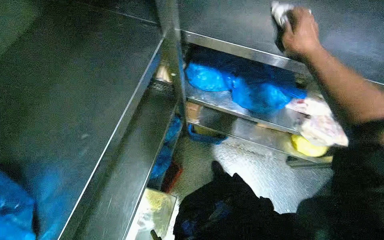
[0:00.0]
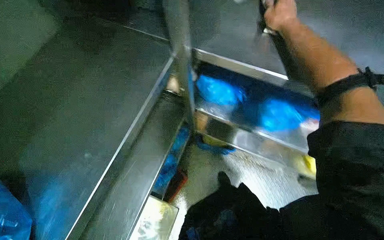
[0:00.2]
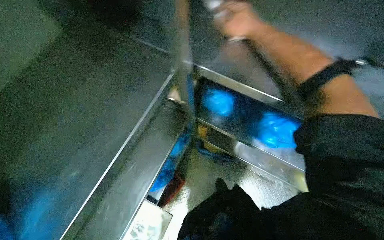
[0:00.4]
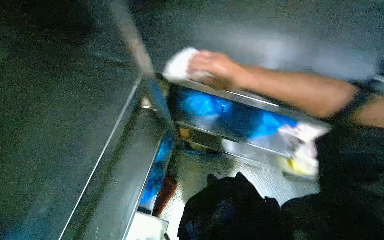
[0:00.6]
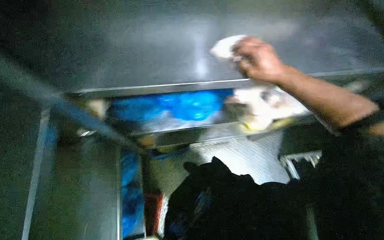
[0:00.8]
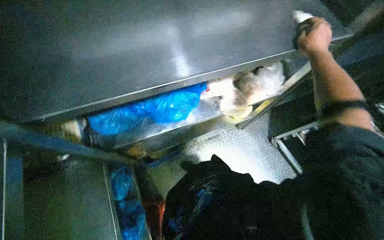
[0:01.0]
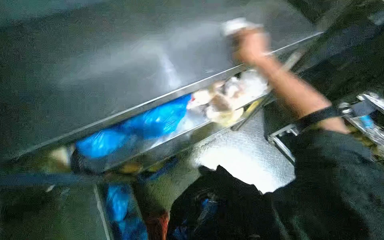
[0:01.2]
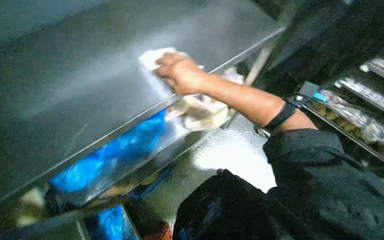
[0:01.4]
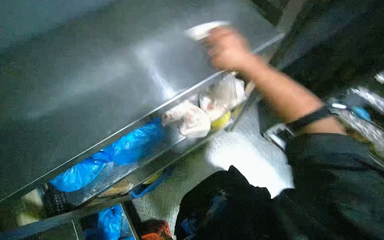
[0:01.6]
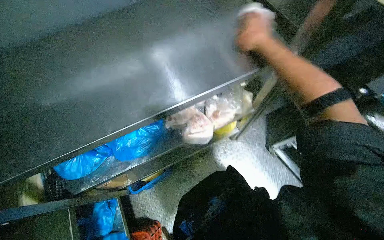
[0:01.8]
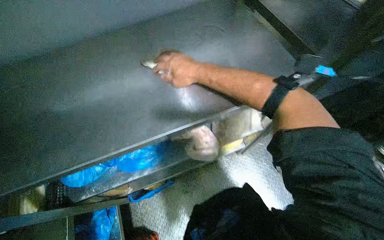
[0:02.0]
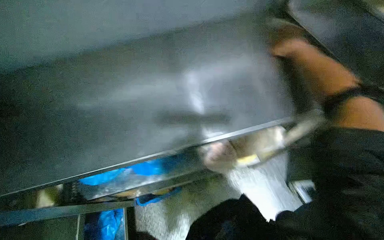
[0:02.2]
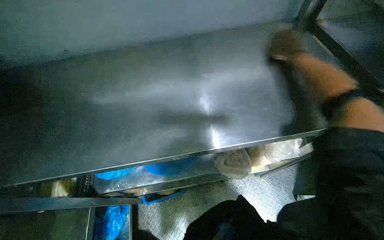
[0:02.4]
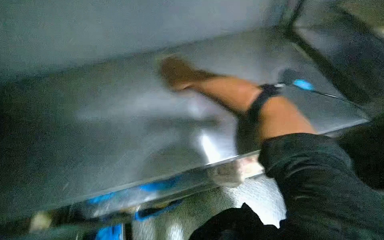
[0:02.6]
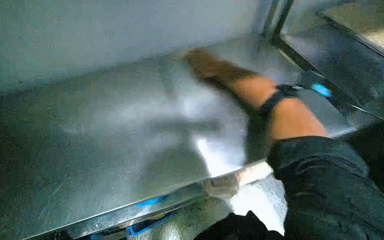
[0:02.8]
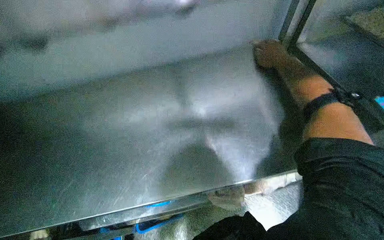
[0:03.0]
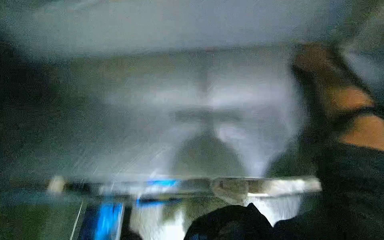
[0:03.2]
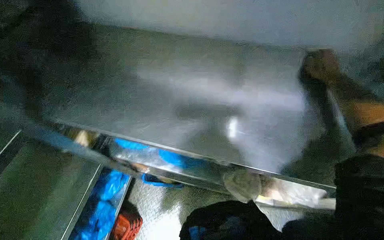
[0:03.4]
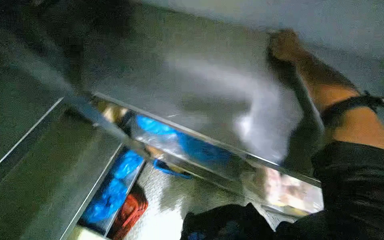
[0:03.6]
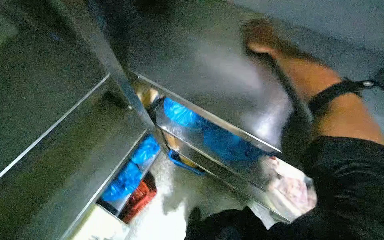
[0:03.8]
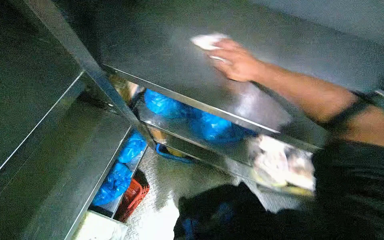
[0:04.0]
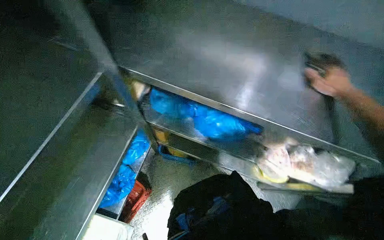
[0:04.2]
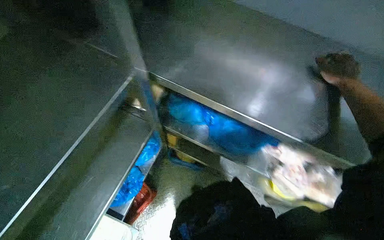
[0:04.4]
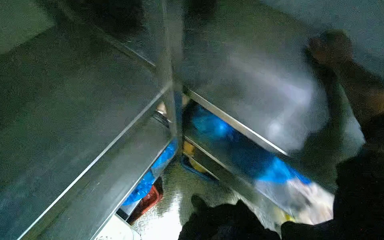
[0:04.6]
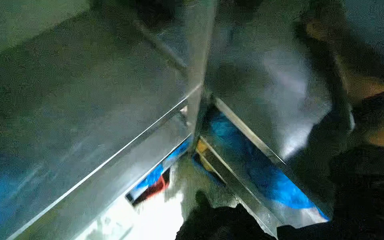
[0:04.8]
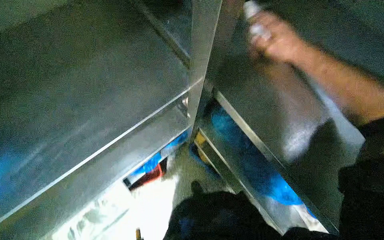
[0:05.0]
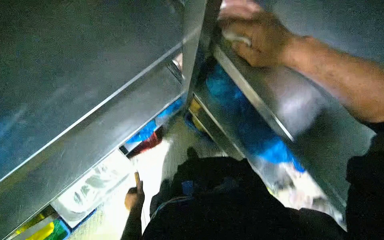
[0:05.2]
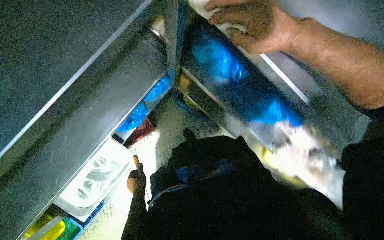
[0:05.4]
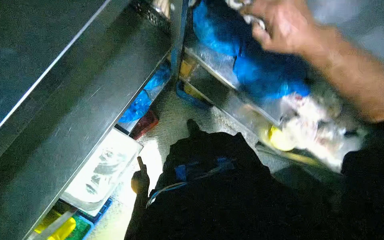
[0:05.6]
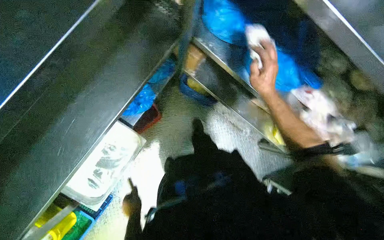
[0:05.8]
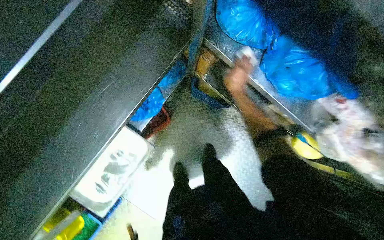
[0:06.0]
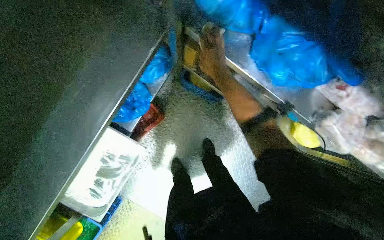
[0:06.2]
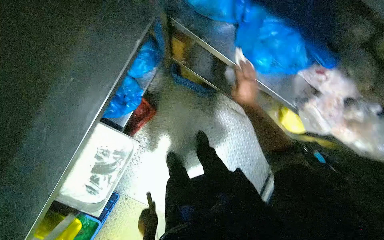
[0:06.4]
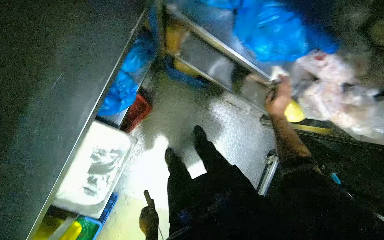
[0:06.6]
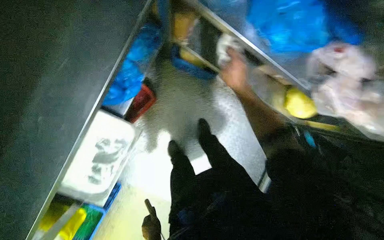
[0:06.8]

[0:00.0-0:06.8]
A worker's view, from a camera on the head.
Job: wiping surfaces.
The whole recording: Wiping metal counter with cloth. The worker wipes a metal counter with a cloth.
0:00.0 to 0:01.4: The scene rotates counterclockwise by approximately 25 degrees. The right hand moves left and right over roughly 40 cm, changing direction 2 times.
0:01.4 to 0:02.8: The head turns to the left by about 25 degrees. The right hand moves up the picture, about 30 cm.
0:02.8 to 0:04.0: The right hand travels to the right and back again, roughly 15 cm each way.
0:04.0 to 0:05.4: The wearer looks about 25 degrees further downward.

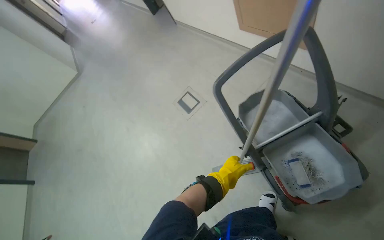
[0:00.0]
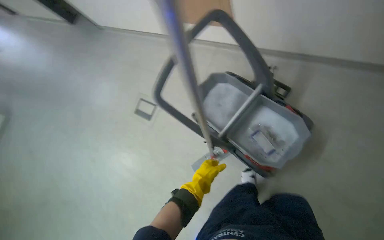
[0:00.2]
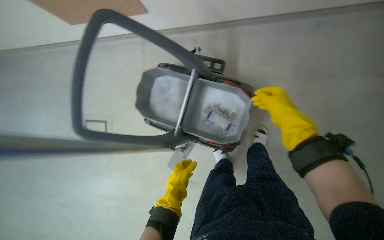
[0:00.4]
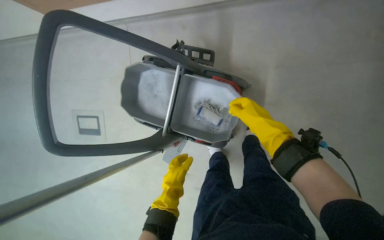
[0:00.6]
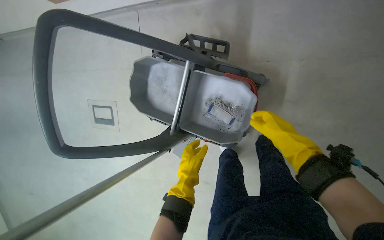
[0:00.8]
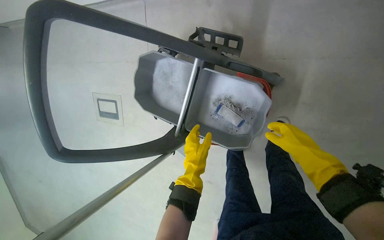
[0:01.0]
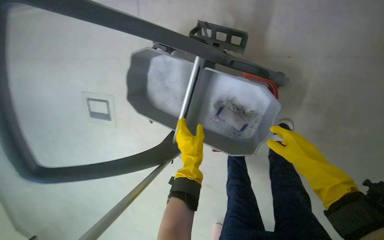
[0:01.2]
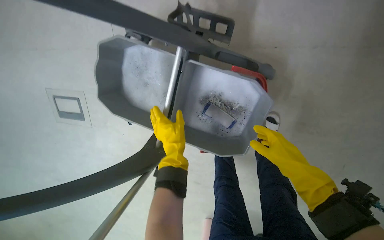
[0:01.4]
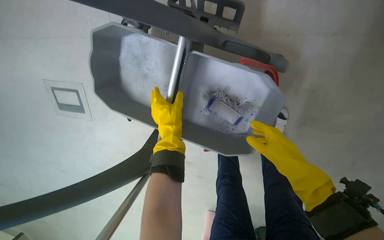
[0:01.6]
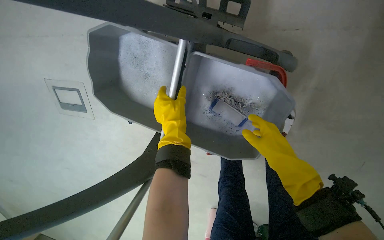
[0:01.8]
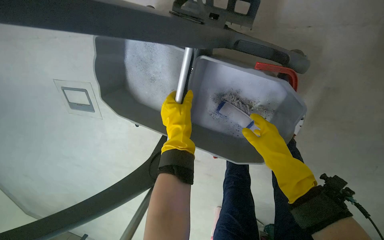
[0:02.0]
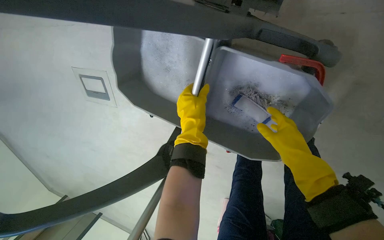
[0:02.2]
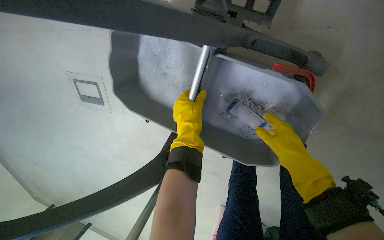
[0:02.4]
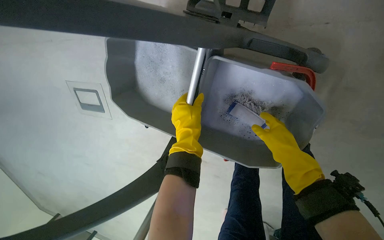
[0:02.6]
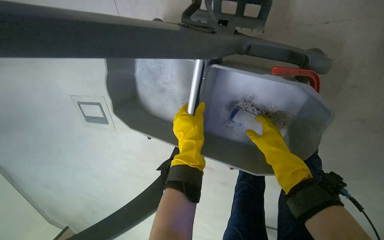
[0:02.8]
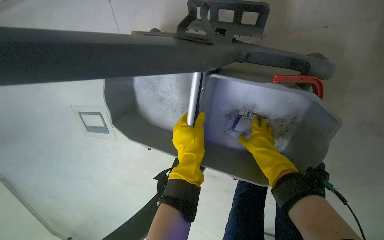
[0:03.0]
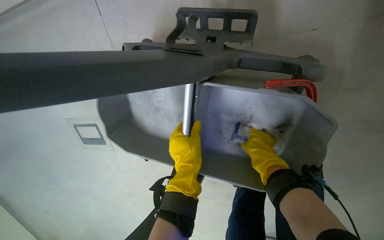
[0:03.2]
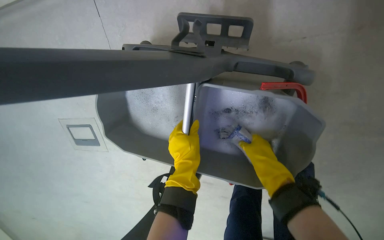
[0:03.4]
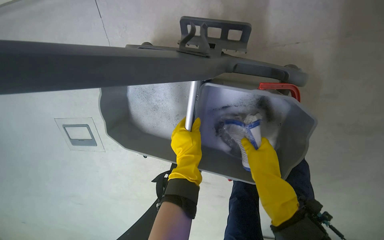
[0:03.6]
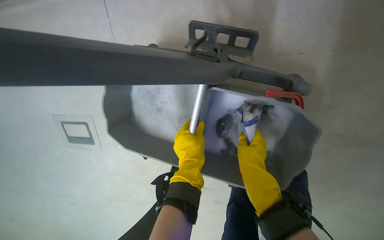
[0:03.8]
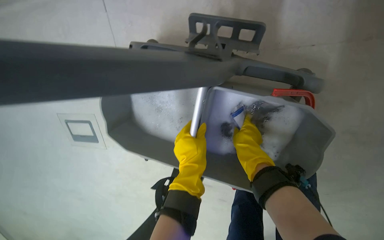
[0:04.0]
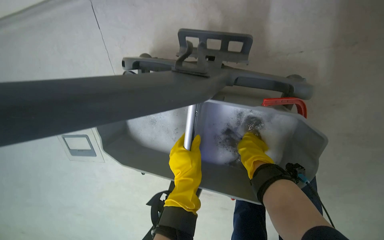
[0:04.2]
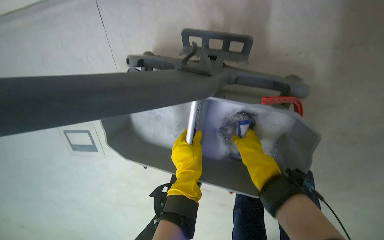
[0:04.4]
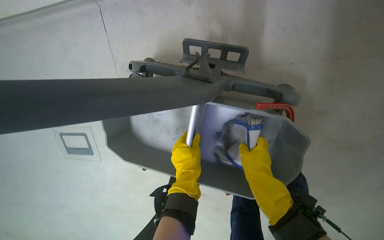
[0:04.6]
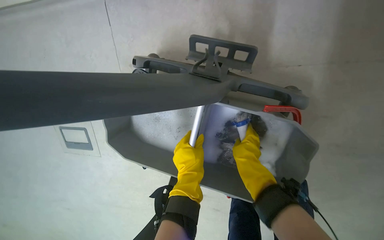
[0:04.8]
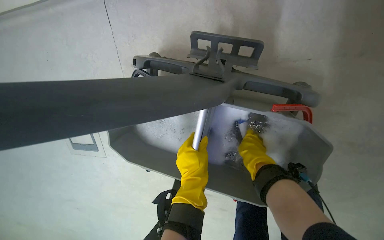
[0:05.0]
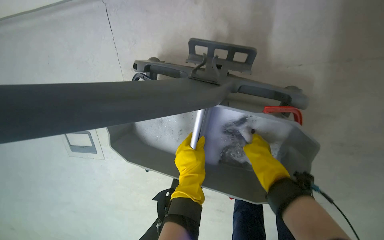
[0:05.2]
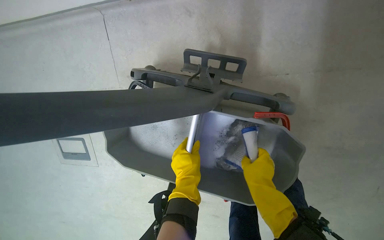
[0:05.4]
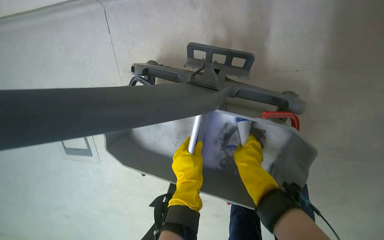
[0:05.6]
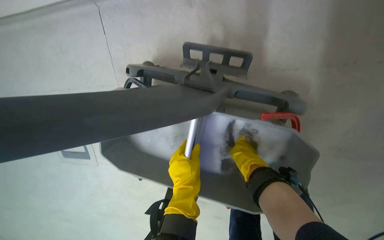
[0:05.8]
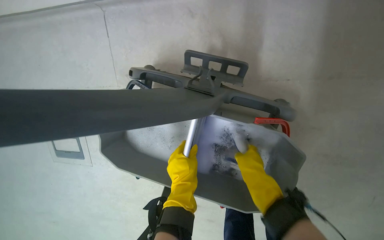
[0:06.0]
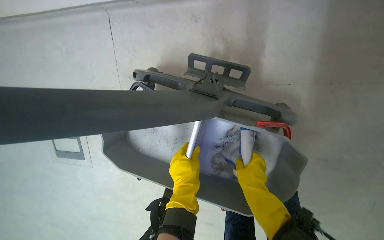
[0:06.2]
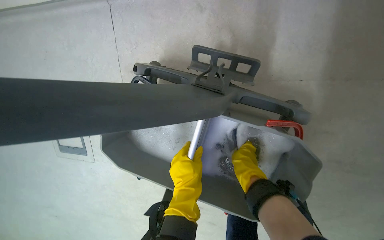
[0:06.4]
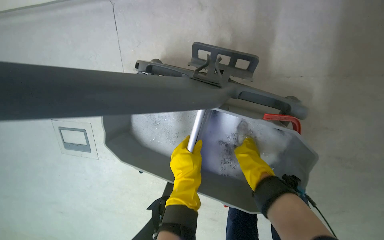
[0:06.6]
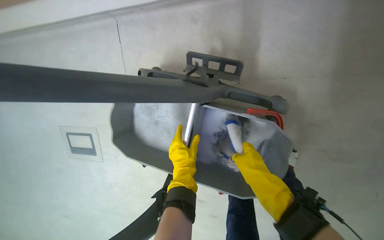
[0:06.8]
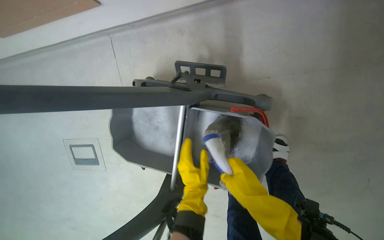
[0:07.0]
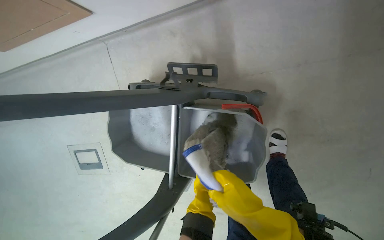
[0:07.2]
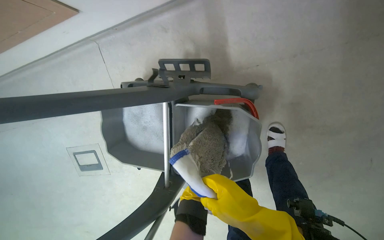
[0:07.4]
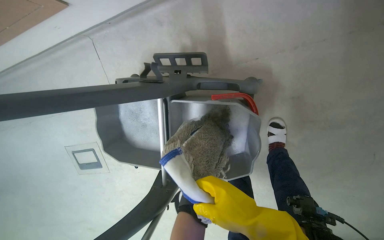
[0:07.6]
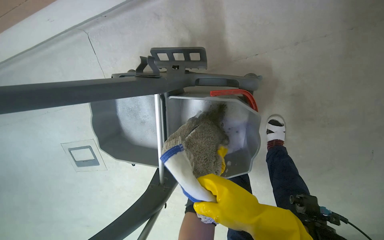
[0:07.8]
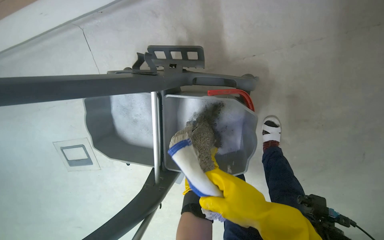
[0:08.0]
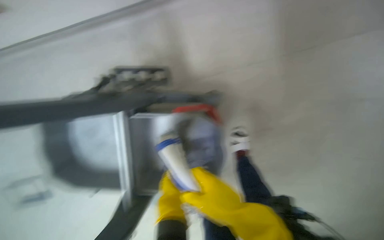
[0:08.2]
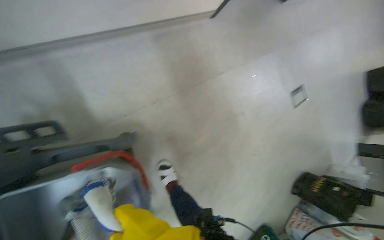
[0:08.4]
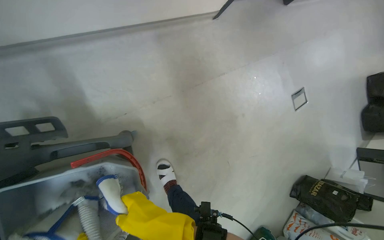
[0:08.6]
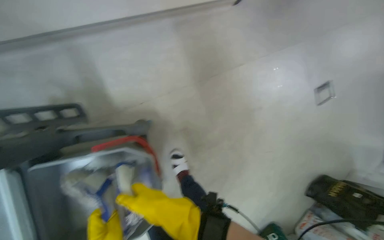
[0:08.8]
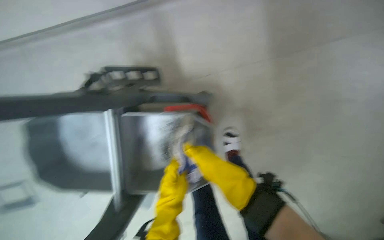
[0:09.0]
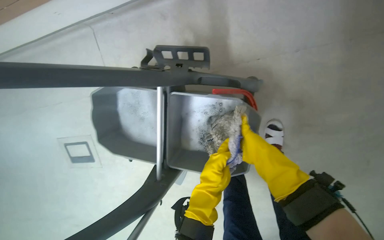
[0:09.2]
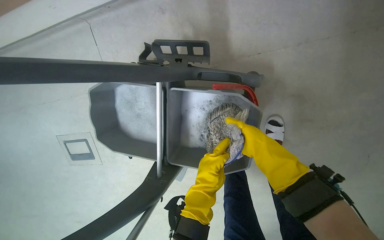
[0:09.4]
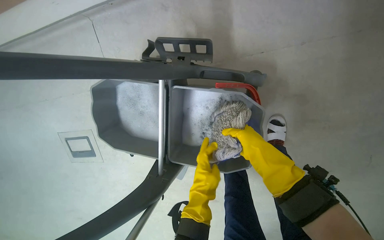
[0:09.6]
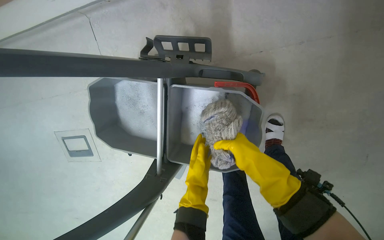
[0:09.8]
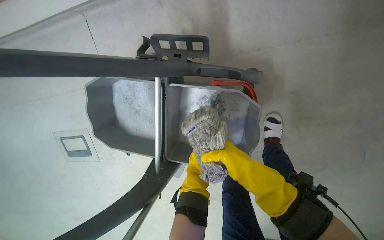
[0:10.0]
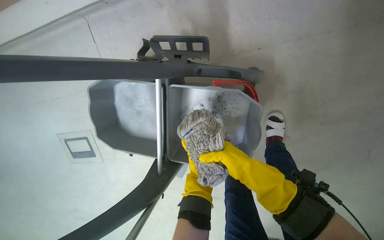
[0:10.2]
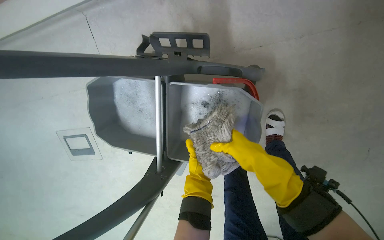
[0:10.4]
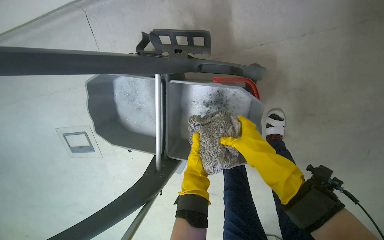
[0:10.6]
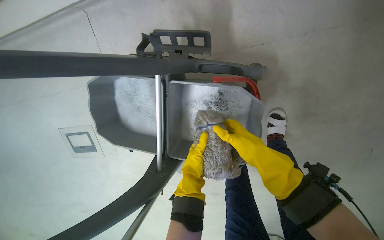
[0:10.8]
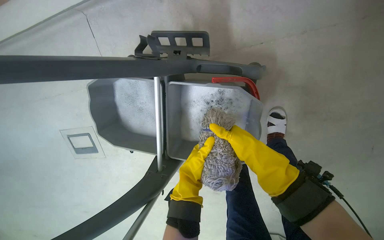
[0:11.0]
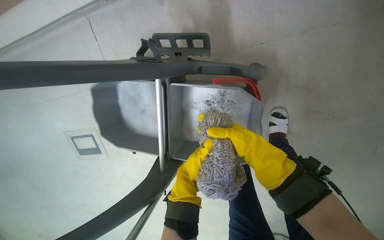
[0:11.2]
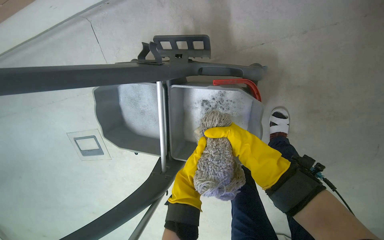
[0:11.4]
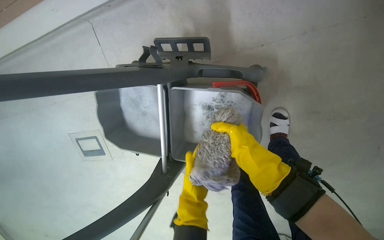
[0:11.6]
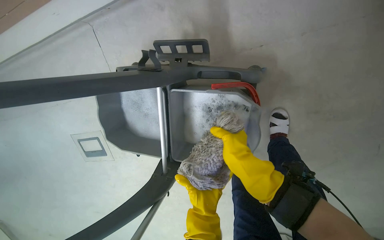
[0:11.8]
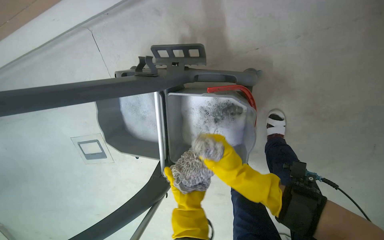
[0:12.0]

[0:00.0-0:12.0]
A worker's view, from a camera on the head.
Job: preparing cleaning supplies.
The whole recording: Preparing mop for cleaning. The worker cleans the mop head in the bucket and attaches a new mop head to the handle.
0:00.0 to 0:01.6: The head travels about 50 cm. The head rotates about 50 degrees to the right. The view tips downward by about 25 degrees.
0:01.6 to 0:03.0: The right hand is displaced farther from the camera by approximately 20 cm.
0:03.0 to 0:04.4: The right hand shifts about 10 cm nearer to the camera.
0:04.4 to 0:06.0: The right hand goes nearer and farther, roughly 10 cm each way, reversing 3 times.
0:06.0 to 0:07.6: The right hand moves nearer and farther over some 15 cm, changing direction 2 times.
0:10.4 to 0:12.0: The hands make small movements and keep their place.
